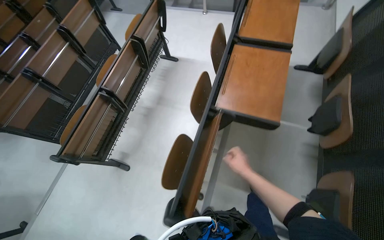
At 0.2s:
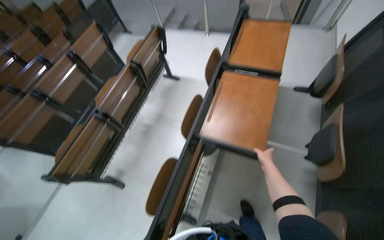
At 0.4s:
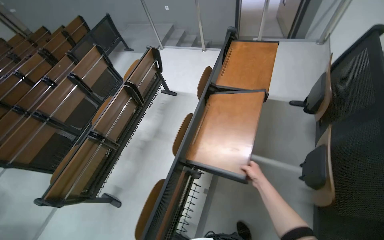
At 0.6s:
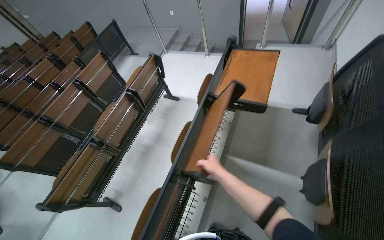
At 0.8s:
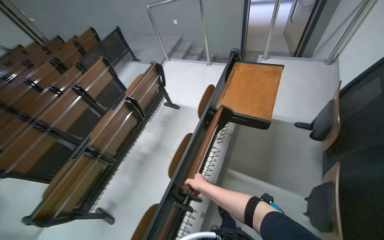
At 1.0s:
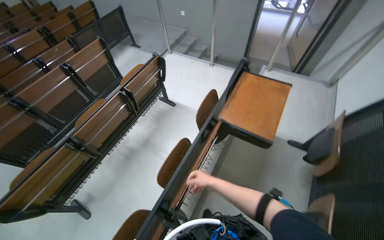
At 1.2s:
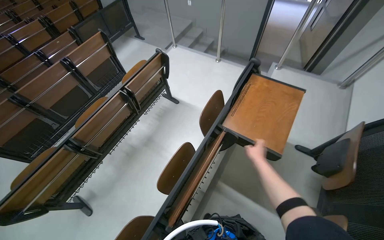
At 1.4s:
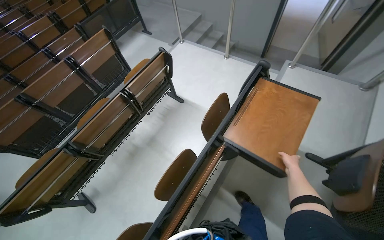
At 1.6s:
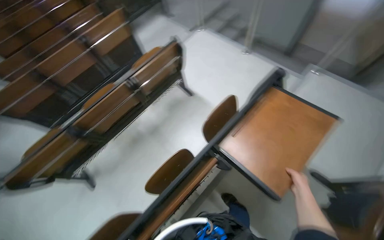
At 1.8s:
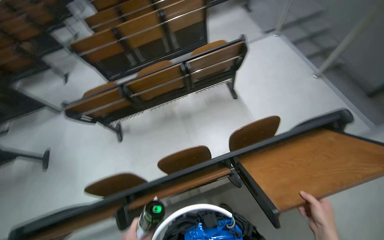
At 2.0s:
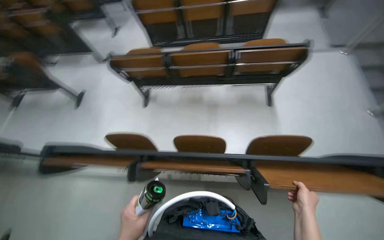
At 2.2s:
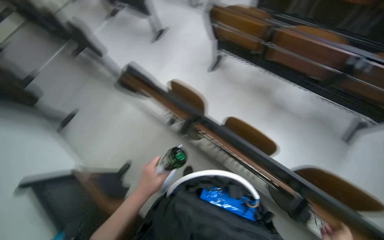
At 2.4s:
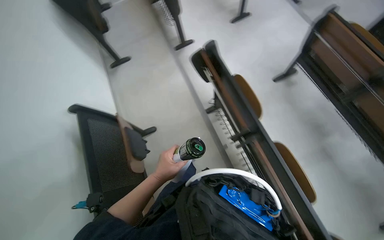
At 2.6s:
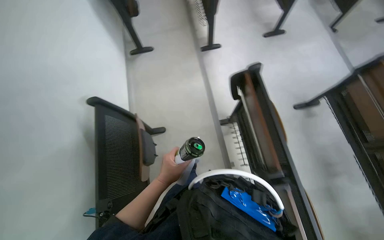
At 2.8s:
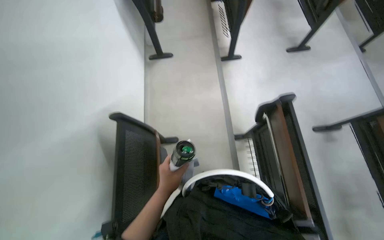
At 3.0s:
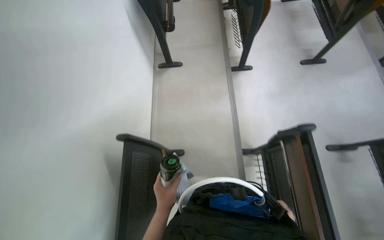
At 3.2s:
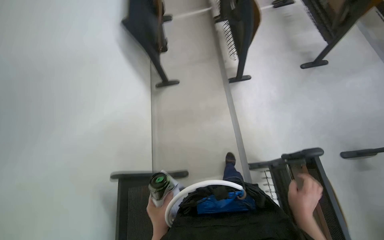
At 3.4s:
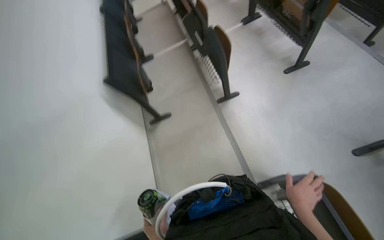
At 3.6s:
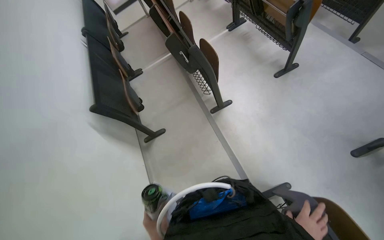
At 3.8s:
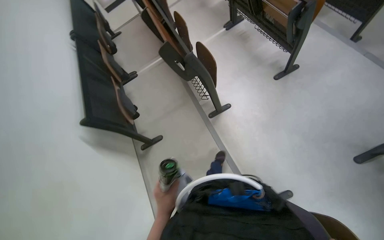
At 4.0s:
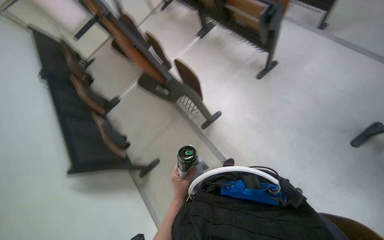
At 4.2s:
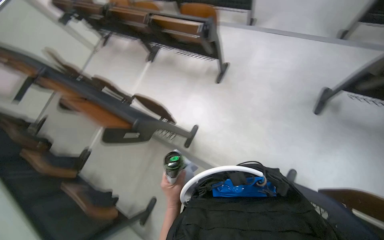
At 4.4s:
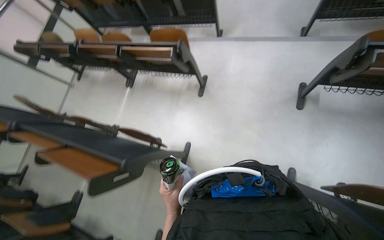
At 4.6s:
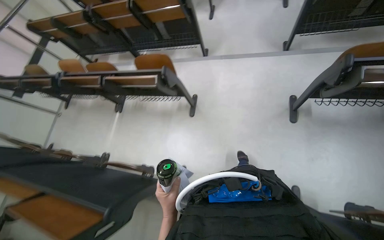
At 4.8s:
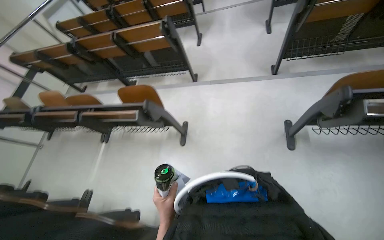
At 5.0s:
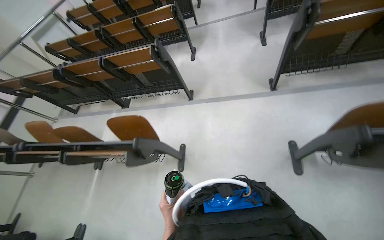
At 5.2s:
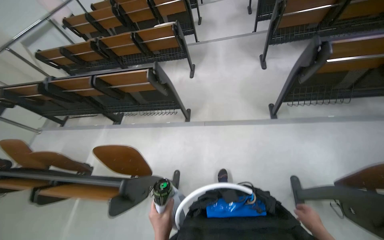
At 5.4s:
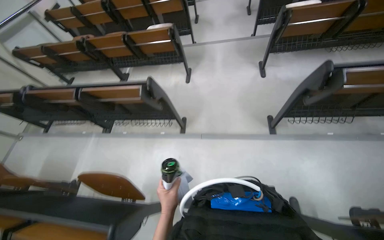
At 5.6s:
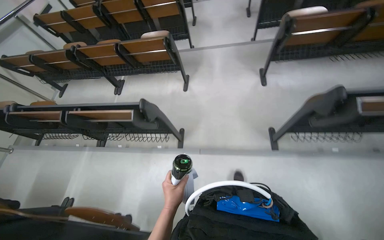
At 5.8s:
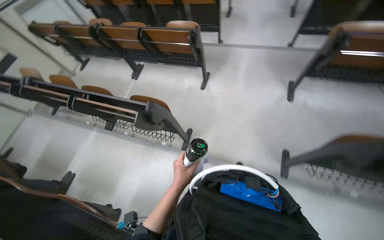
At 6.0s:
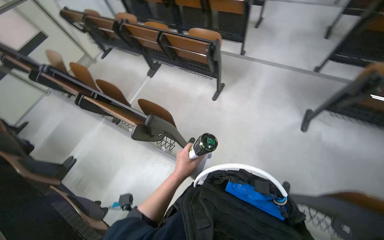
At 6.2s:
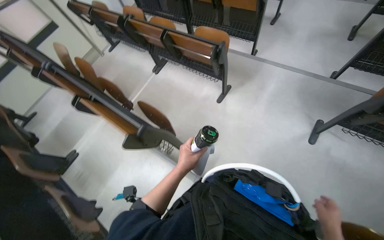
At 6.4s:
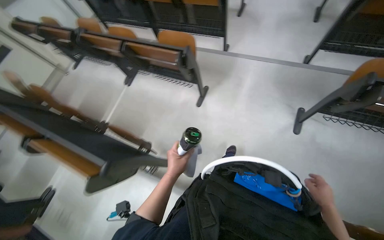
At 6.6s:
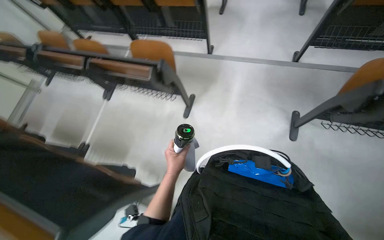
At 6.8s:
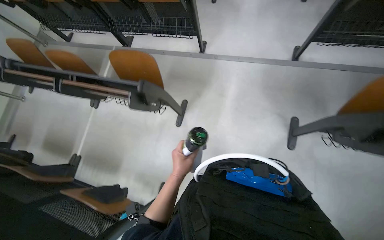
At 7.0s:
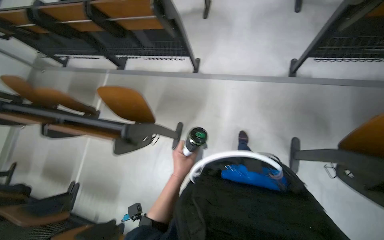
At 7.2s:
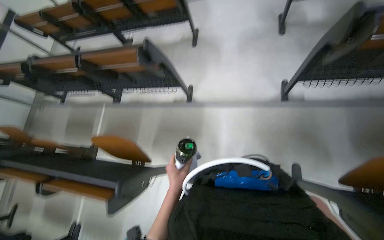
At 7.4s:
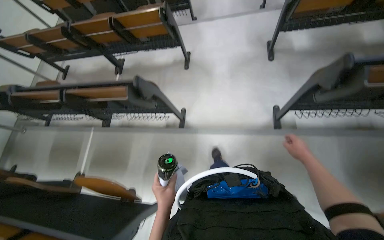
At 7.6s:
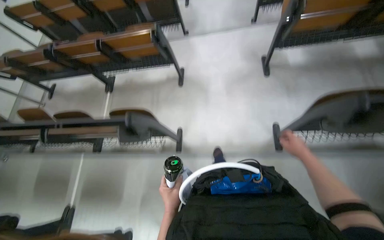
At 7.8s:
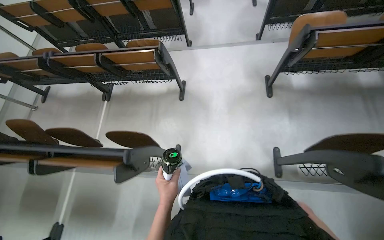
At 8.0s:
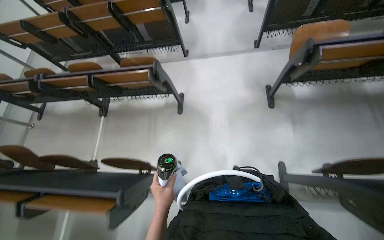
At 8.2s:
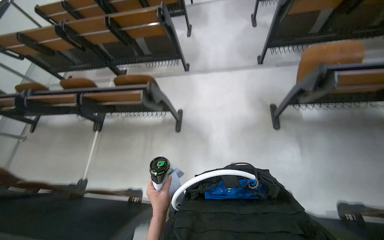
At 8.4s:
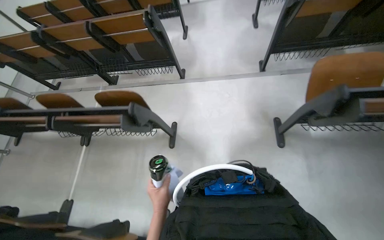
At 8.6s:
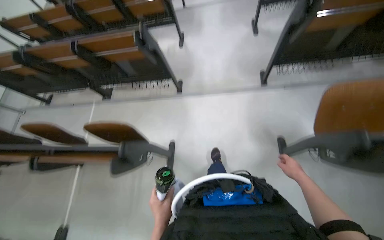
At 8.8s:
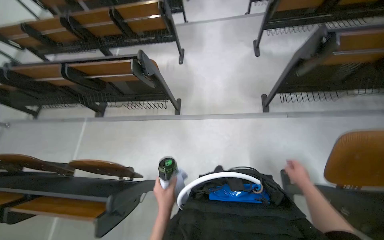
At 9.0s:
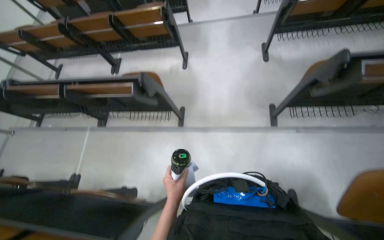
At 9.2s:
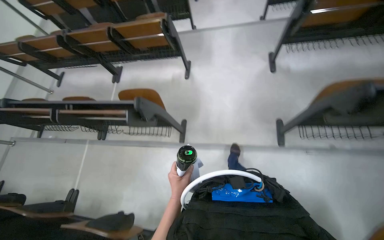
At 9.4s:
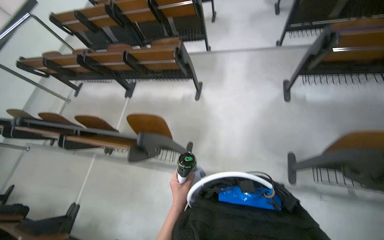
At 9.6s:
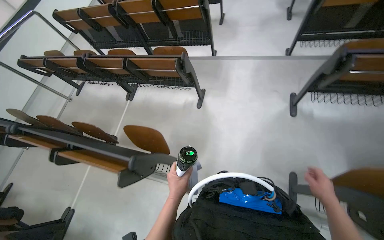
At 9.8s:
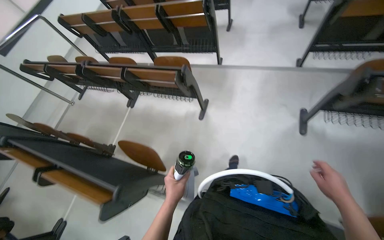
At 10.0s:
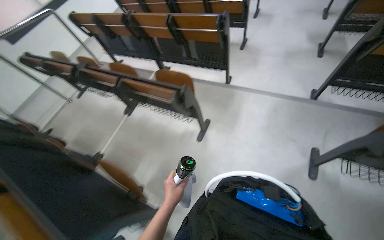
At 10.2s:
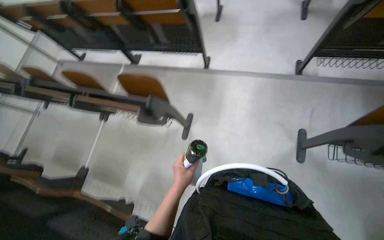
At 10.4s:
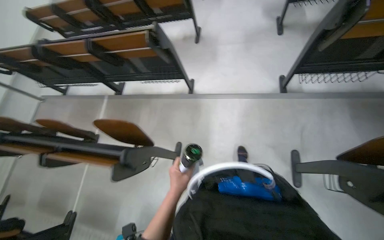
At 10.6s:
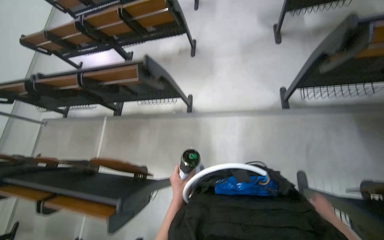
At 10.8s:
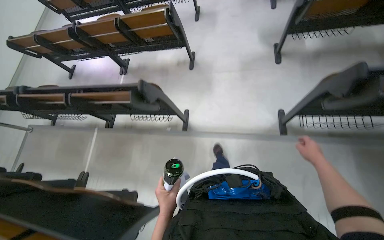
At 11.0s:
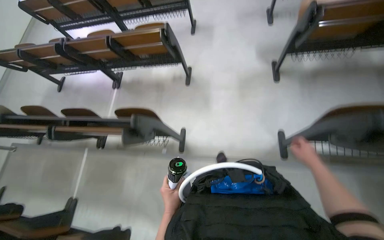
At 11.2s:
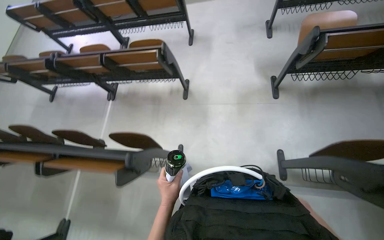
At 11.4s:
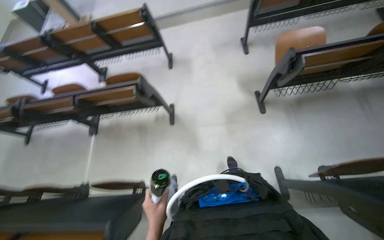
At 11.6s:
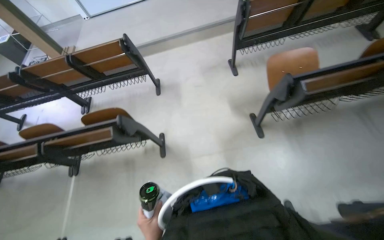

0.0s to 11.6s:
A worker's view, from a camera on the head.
Job: organizing items.
The whole recording: Tidying auditorium. The worker adjusts desks and chairs and collects trash from the auditorium.
0.0s to 1.4s: The camera travels about 60 cm.
2.8s to 4.4s: The camera travels some 1 m. The view tilts about 20 degrees upward. Everything in view rotates about 70 degrees counterclockwise.
4.4s to 5.8s: The wearer moves some 1.5 m.
5.8s to 7.2s: The wearer moves about 1.5 m.
7.2s to 8.8s: The camera is carried approximately 1.5 m.
8.8s to 10.2s: The wearer moves roughly 1.5 m.
10.2s to 11.6s: The head travels some 1.5 m. The wearer looks approximately 15 degrees further upward.

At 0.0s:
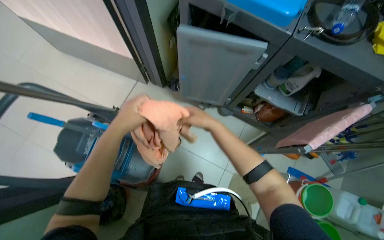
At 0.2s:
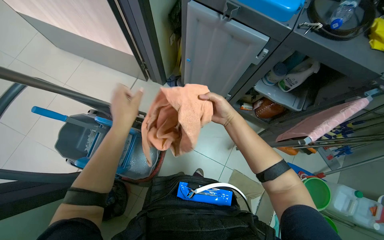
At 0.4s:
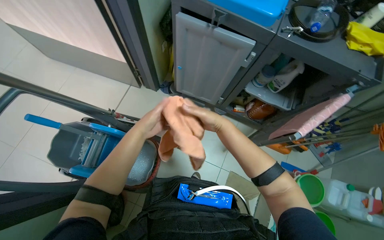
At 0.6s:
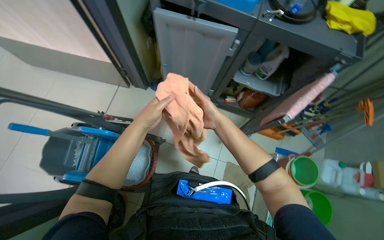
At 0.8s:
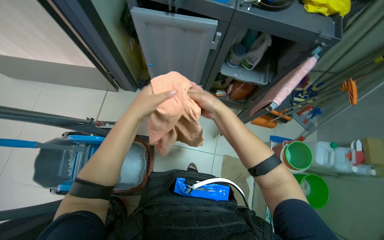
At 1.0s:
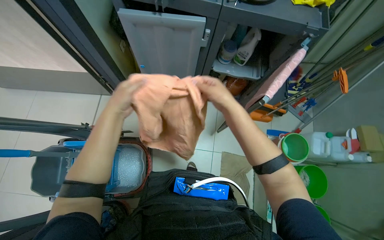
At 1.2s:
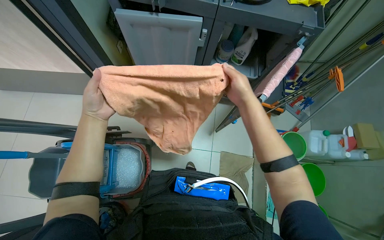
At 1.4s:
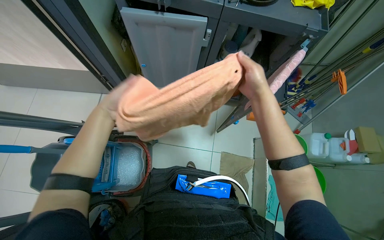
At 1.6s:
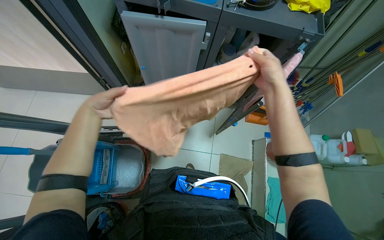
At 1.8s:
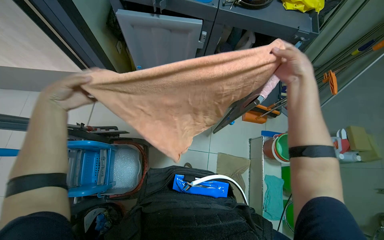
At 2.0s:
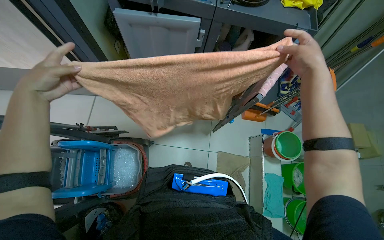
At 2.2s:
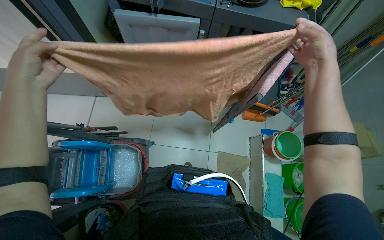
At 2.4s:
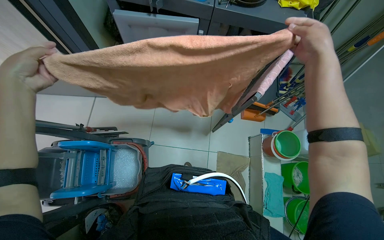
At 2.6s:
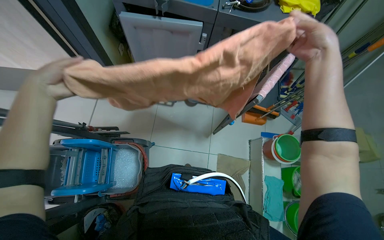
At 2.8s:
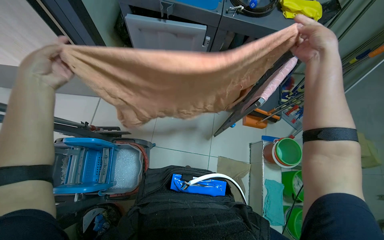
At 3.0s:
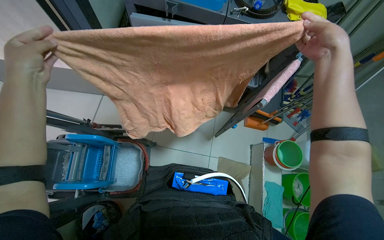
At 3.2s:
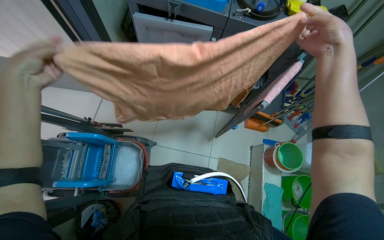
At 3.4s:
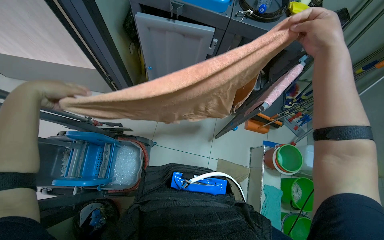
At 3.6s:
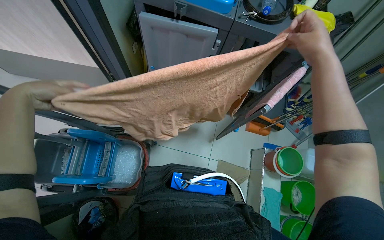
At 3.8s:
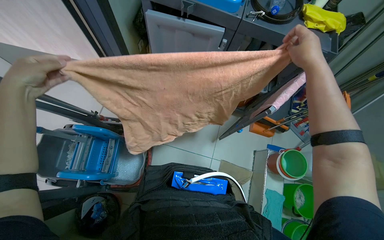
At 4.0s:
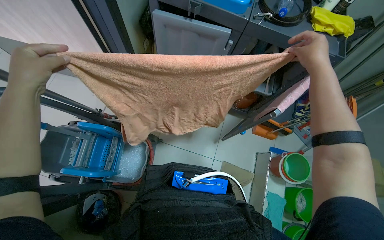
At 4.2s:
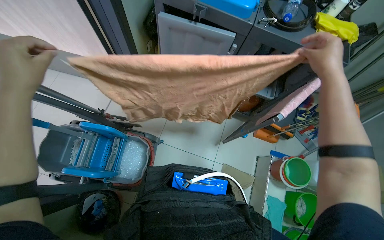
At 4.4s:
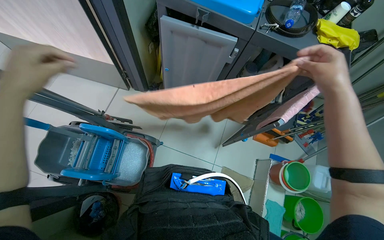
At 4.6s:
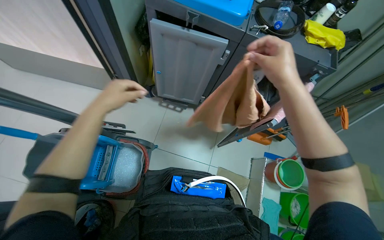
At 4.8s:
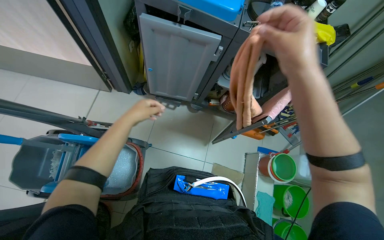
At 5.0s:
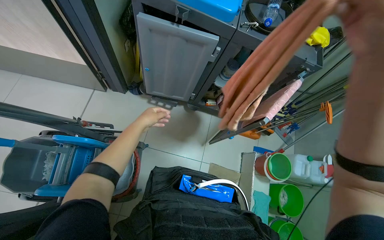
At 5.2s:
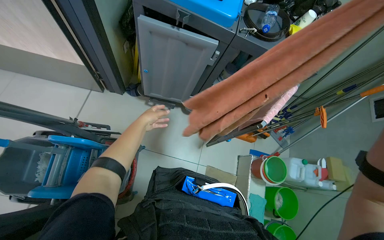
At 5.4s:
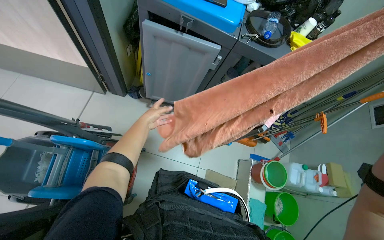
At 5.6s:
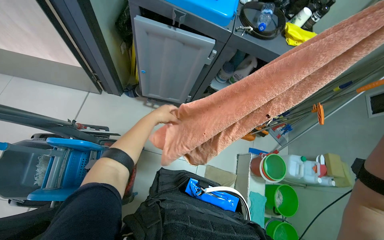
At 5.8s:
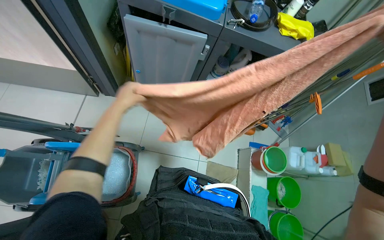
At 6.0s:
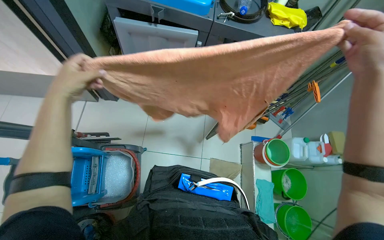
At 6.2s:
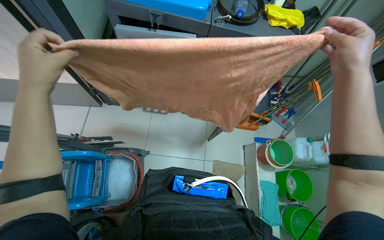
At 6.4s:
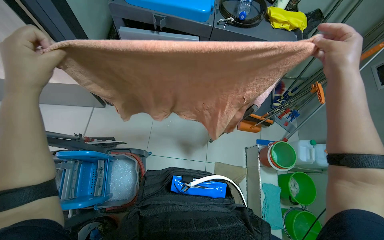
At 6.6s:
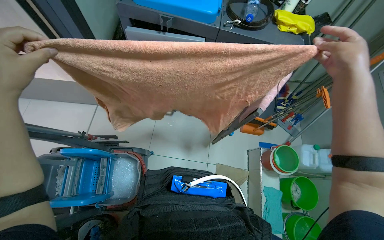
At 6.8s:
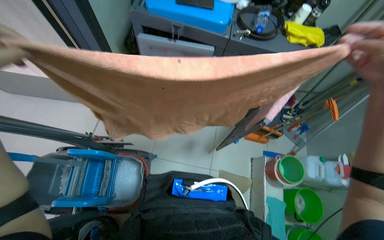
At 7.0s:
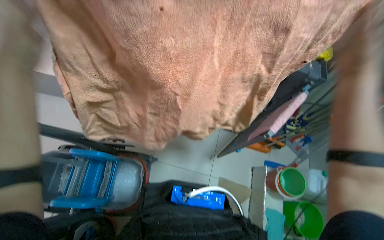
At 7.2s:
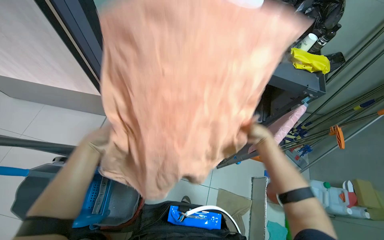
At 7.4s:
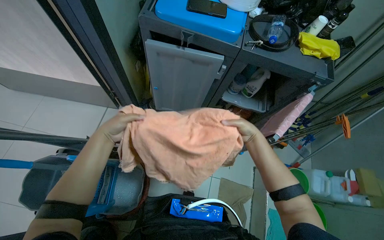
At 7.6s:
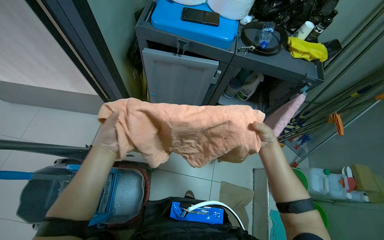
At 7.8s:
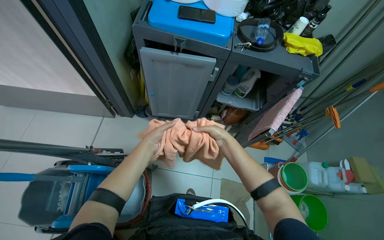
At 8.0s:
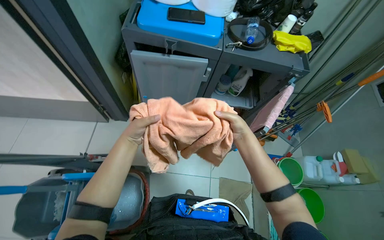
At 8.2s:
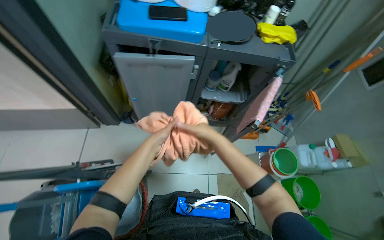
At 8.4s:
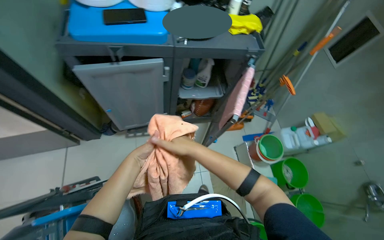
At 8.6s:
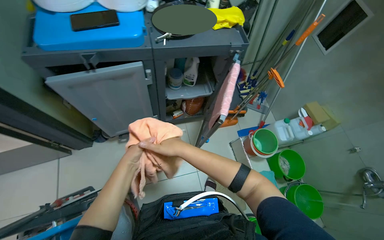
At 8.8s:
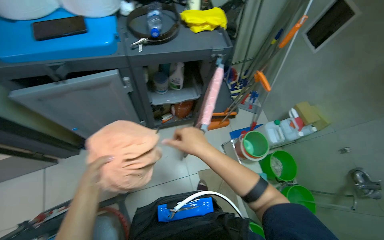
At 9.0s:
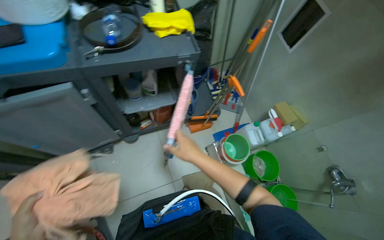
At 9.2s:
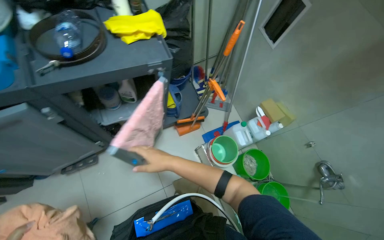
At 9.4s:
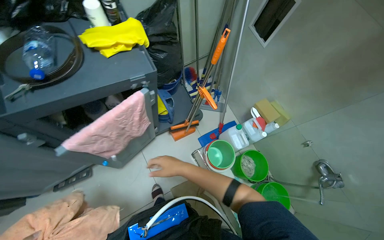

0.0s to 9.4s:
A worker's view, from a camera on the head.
Job: preparing cleaning supplies.
The whole recording: Assembling mop with cloth. The worker attaches a cleaning cloth to a mop handle and begins securing it with a clip.
0.0s to 1.6s: The right hand moves to the right and nearer to the camera, roughly 30 cm.
1.6s to 3.2s: The right hand goes roughly 15 cm nearer to the camera.
3.2s to 4.8s: The left hand shifts roughly 25 cm farther from the camera and to the right, while the right hand is displaced to the left by about 15 cm.
4.8s to 6.2s: The left hand shifts roughly 20 cm nearer to the camera.
7.8s to 9.4s: The camera is carried roughly 60 cm. The head turns to the right by approximately 35 degrees.
